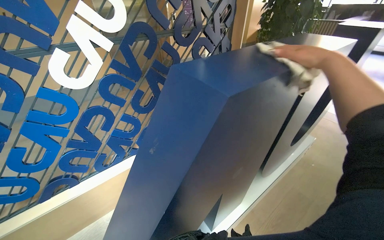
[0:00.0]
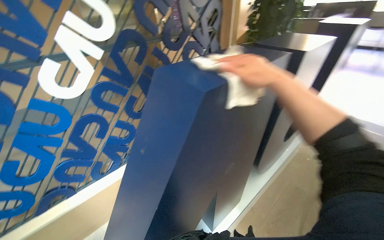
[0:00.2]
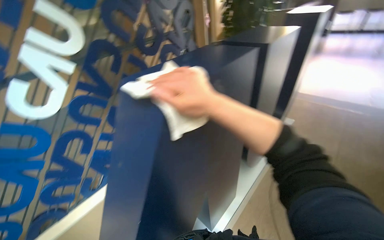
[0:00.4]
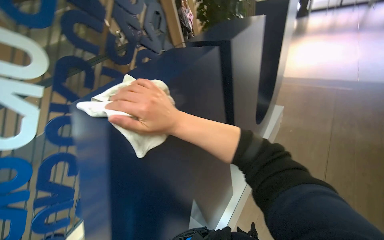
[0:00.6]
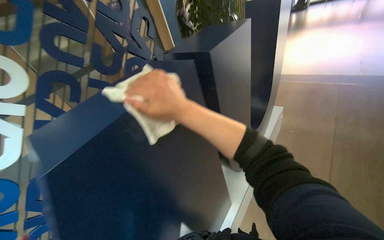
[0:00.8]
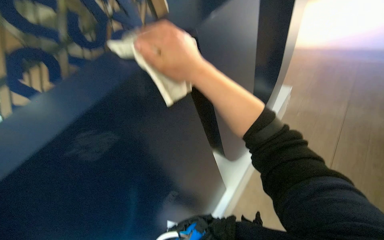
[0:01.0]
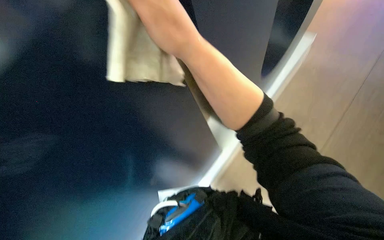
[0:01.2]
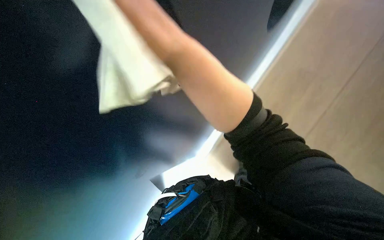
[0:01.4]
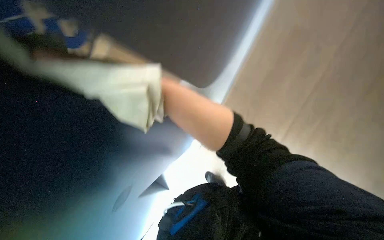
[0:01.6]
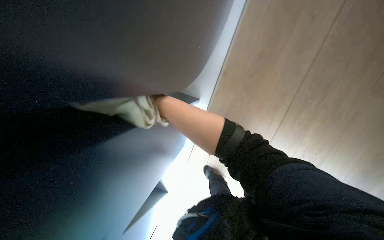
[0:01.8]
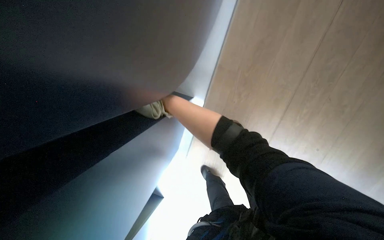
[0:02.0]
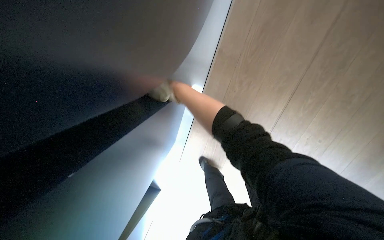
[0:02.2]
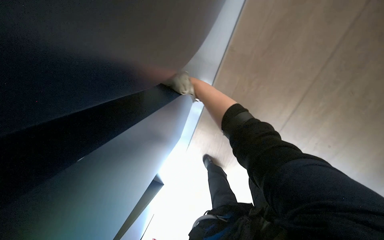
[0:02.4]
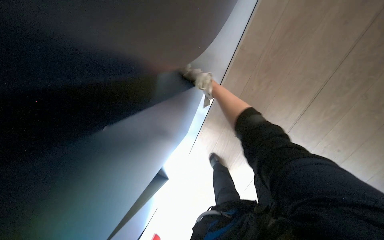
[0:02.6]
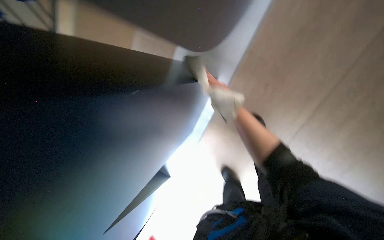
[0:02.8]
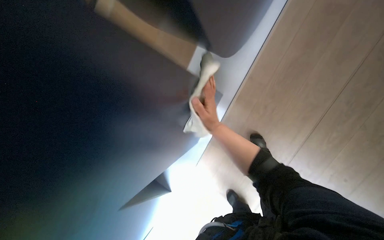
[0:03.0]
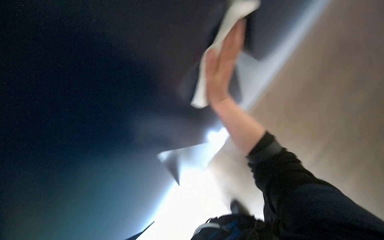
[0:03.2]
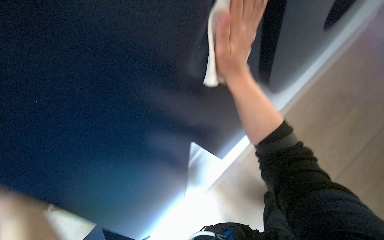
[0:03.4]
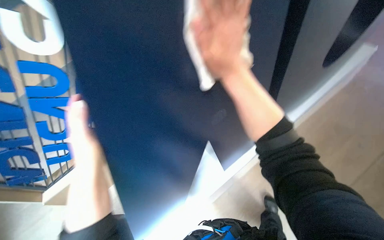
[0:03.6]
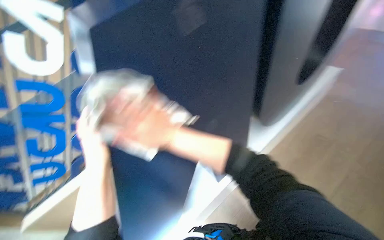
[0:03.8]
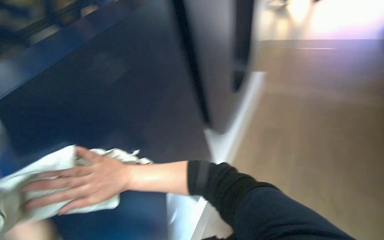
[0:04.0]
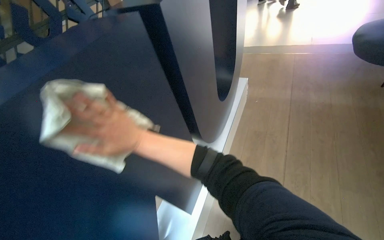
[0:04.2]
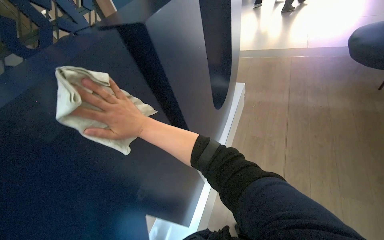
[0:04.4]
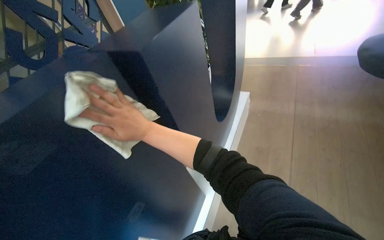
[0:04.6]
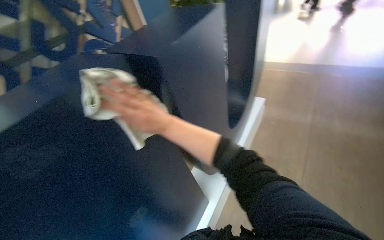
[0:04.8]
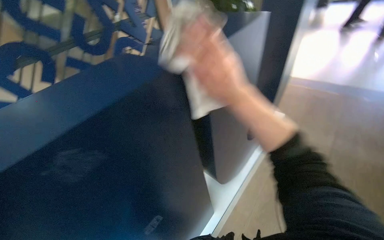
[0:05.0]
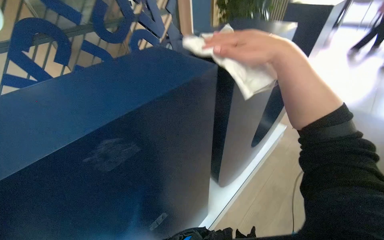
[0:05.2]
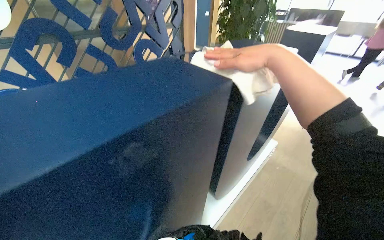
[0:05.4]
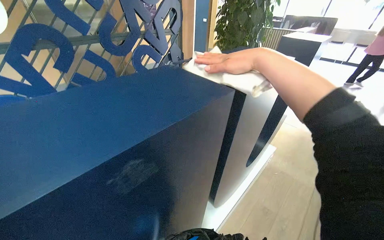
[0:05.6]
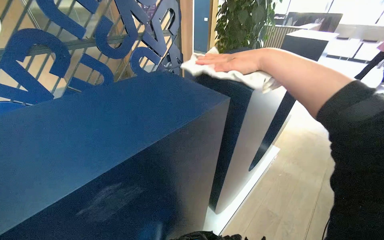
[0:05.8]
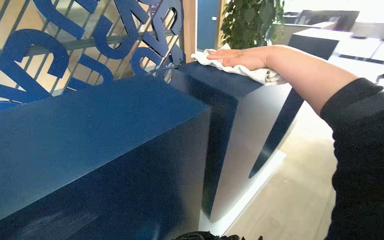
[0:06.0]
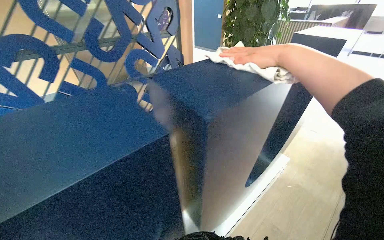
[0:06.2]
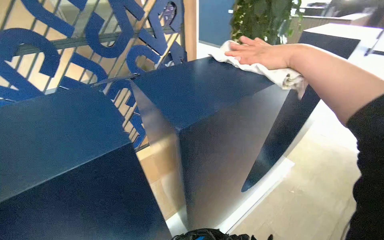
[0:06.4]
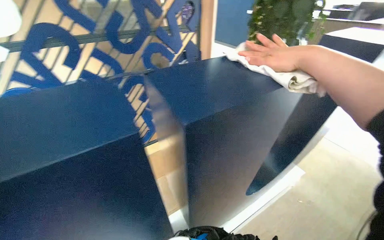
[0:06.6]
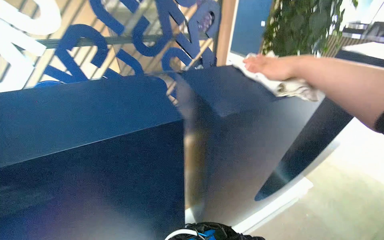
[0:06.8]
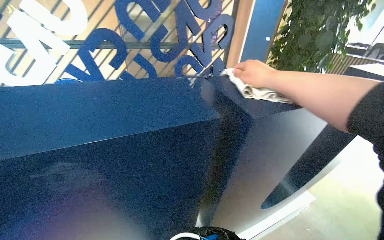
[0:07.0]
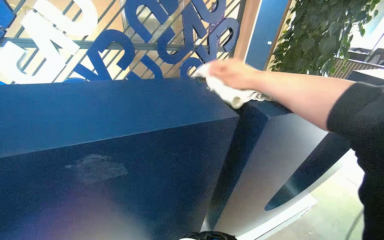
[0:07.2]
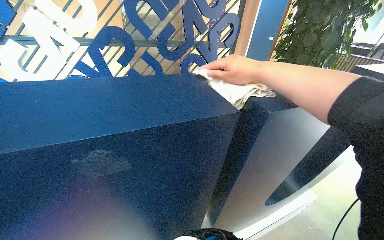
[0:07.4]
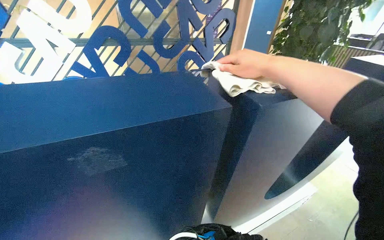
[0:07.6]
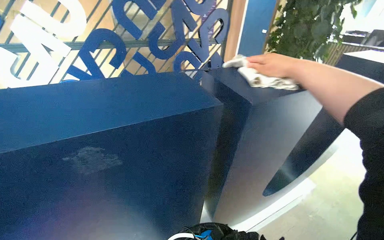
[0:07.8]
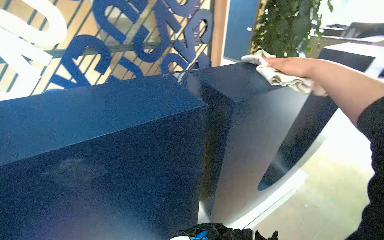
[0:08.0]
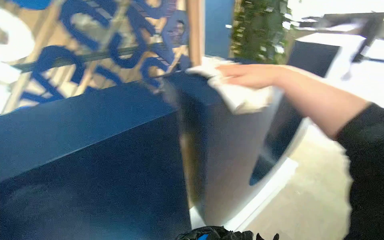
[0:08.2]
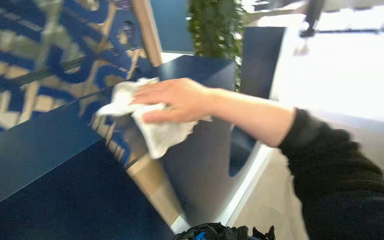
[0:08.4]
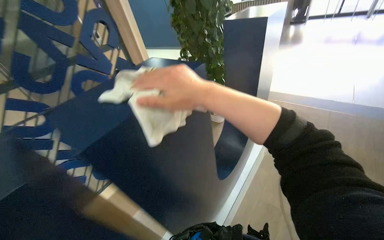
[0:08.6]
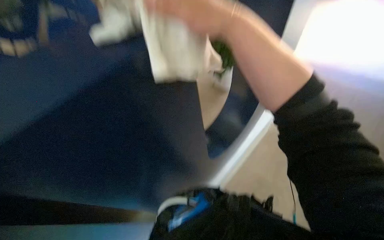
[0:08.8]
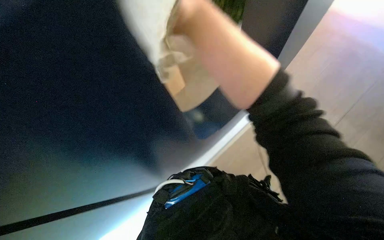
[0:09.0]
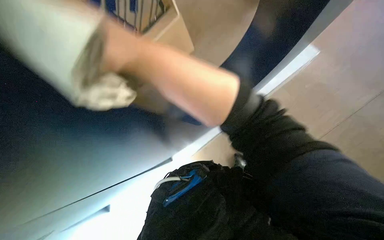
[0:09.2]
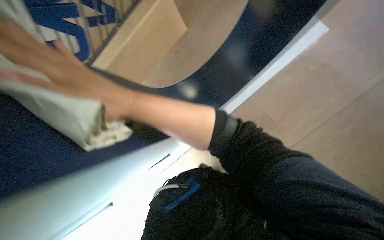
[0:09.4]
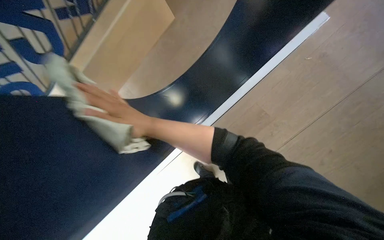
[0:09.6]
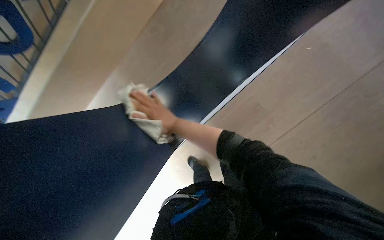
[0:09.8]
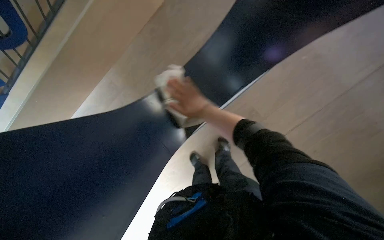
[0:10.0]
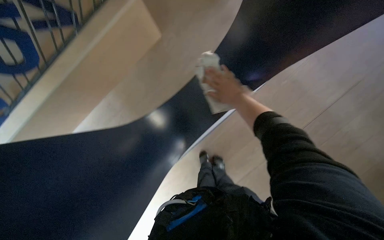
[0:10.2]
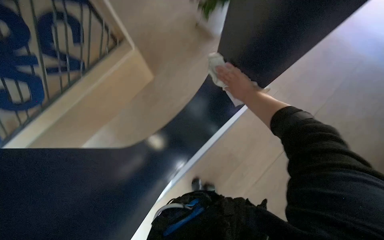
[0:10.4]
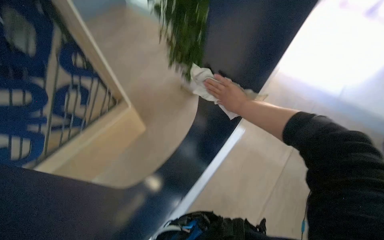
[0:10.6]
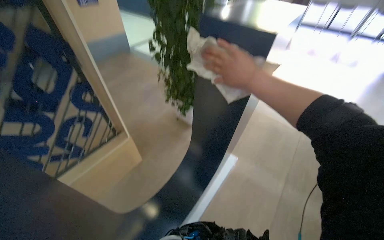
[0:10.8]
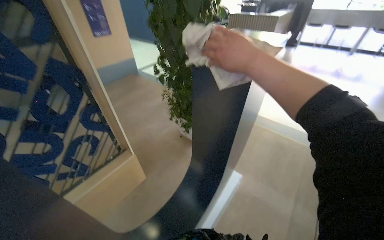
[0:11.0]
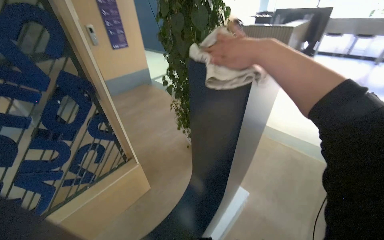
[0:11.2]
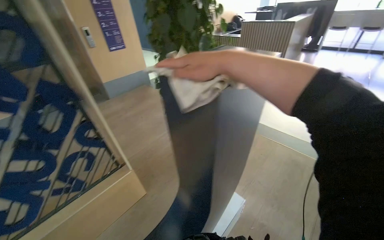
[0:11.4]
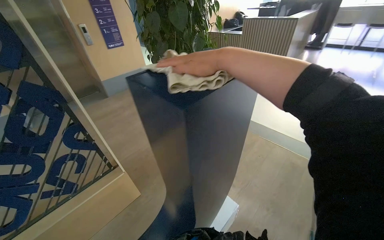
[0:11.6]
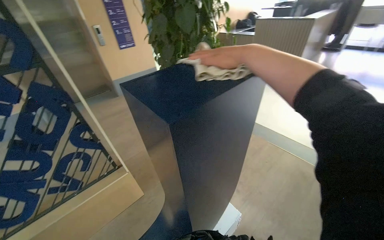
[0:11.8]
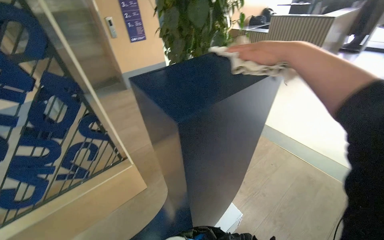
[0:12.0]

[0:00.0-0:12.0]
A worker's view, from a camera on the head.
Job: wiping surfaces.
The whole recording: Wiping blue display structure. The worker continues wiping the blue display structure with a white cloth.
0:00.0 to 0:01.6: The view tilts roughly 15 degrees downward. The scene rotates counterclockwise by about 30 degrees.
0:04.4 to 0:06.0: Everything in view rotates about 25 degrees clockwise.
0:06.0 to 0:07.6: The wearer's head swings some 20 degrees to the left. The right hand goes farther from the camera and returns, roughly 10 cm each way.
0:07.6 to 0:09.0: The wearer looks roughly 35 degrees further to the right.
0:09.0 to 0:10.4: The wearer looks about 35 degrees further to the right. The camera pitches upward, by approximately 15 degrees. The right hand travels to the right by roughly 20 cm.
0:10.4 to 0:12.0: The view tips upward by roughly 35 degrees.

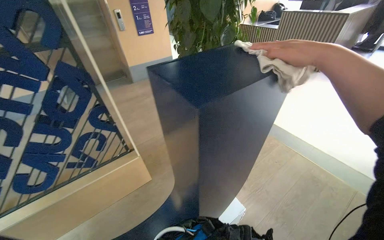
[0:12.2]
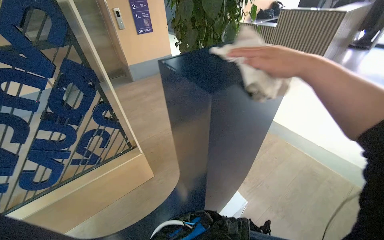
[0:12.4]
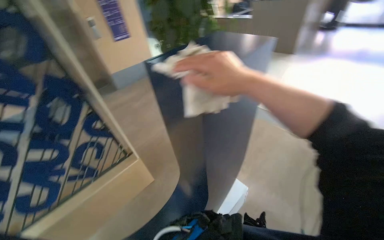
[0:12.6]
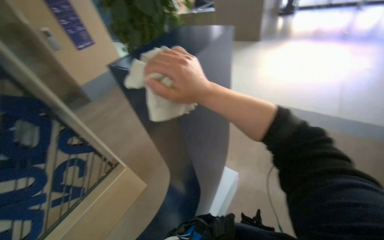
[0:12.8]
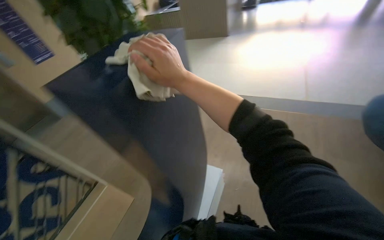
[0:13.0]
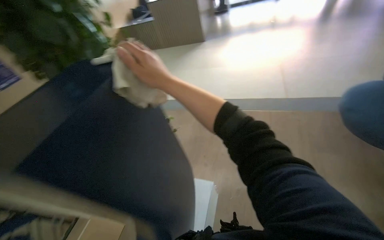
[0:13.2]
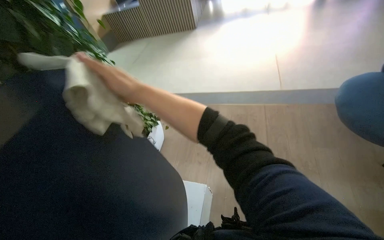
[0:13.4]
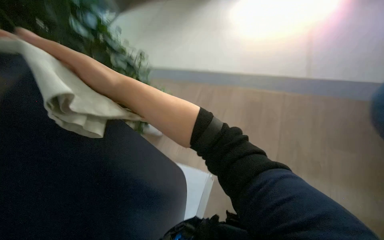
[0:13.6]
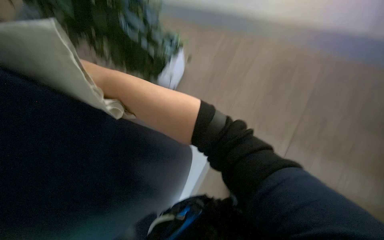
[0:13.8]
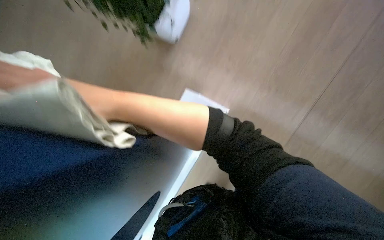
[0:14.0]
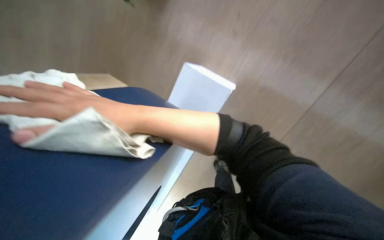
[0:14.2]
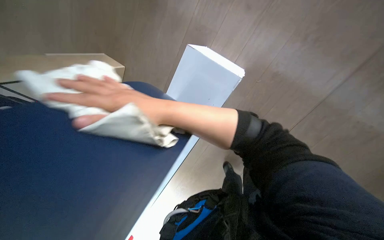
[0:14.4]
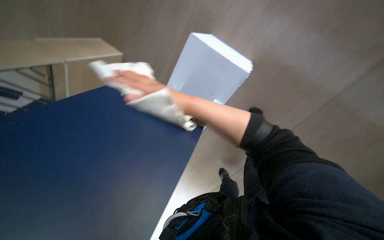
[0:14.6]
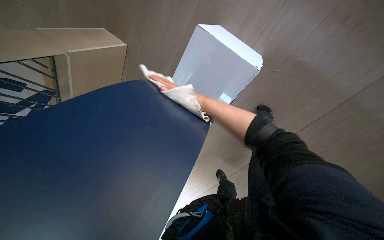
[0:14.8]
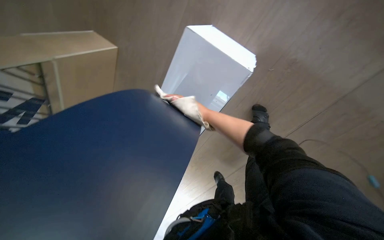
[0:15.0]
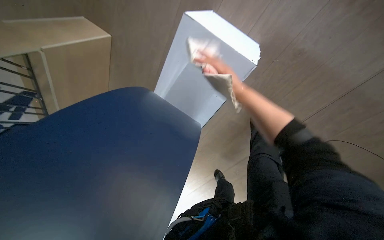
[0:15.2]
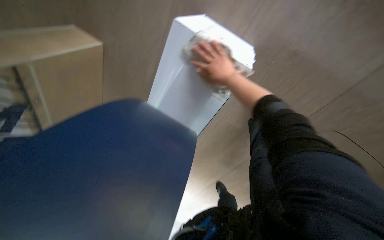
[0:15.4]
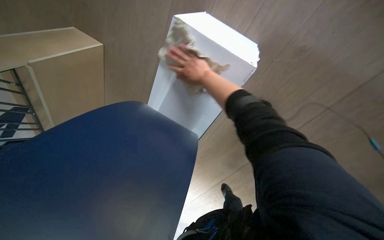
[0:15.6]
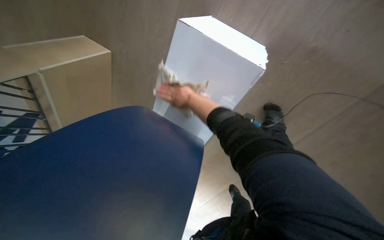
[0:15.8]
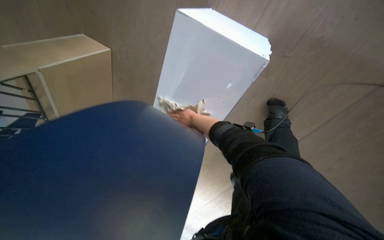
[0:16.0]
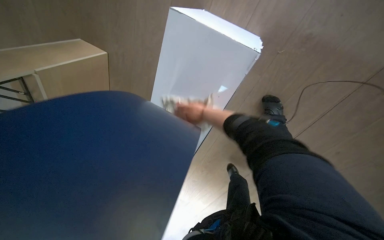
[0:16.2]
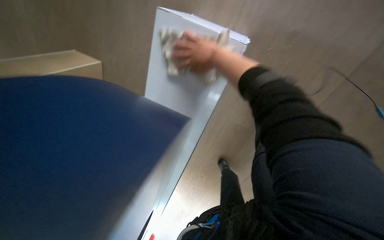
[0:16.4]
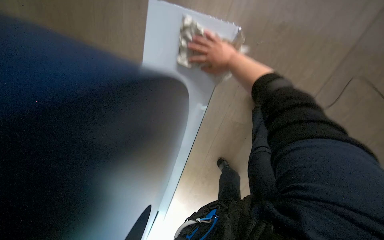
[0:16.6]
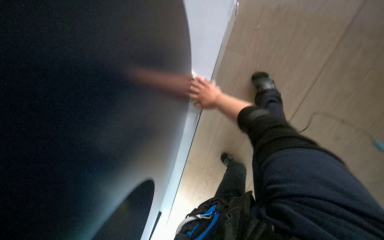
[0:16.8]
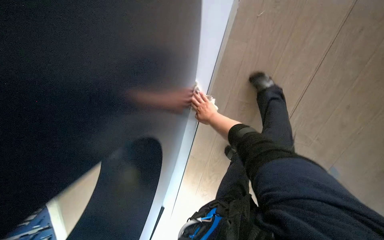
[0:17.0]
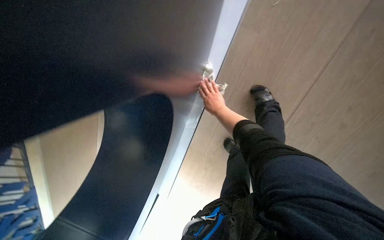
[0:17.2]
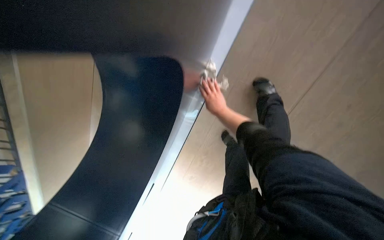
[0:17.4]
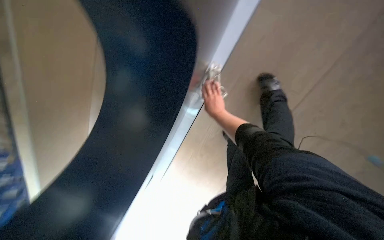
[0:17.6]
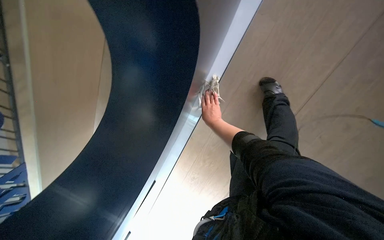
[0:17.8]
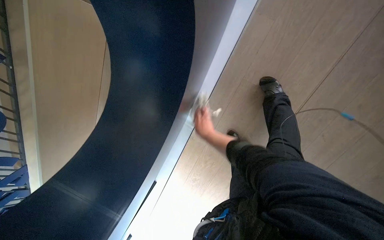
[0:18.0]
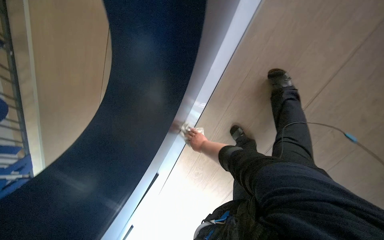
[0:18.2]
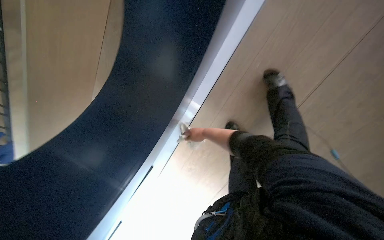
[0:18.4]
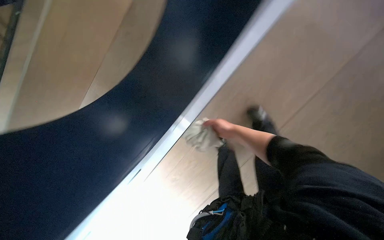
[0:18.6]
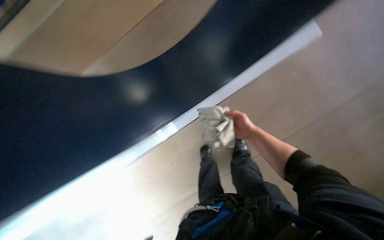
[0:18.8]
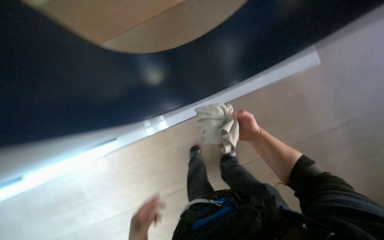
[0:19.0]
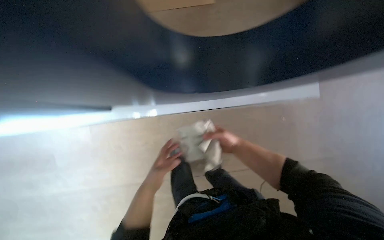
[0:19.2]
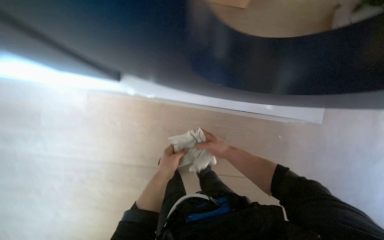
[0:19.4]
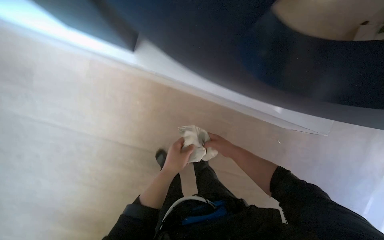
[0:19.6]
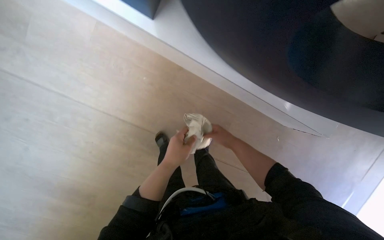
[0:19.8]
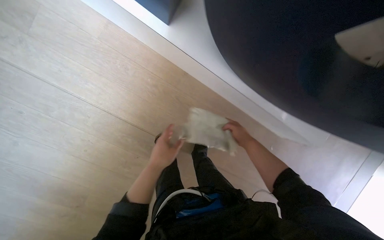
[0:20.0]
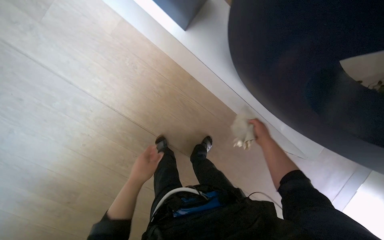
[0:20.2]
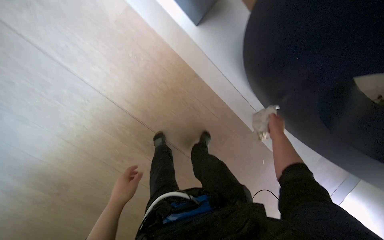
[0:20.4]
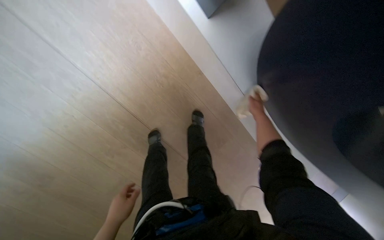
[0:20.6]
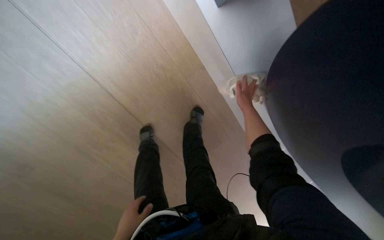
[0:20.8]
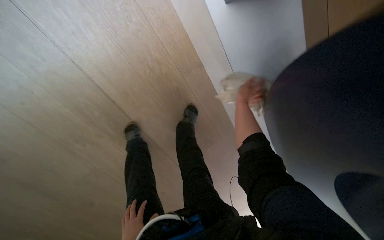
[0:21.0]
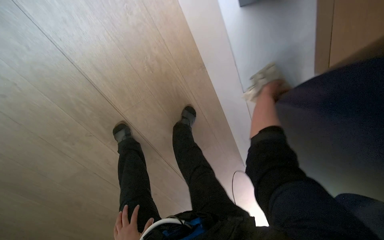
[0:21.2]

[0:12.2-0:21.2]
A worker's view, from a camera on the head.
Job: wiping surfaces.
The whole recording: Wiping blue display structure. The worker continues wiping the blue display structure with a white cloth.
0:12.2 to 0:13.8: The wearer's head swings about 40 degrees to the right.
0:13.8 to 0:15.2: The wearer looks some 15 degrees further downward.
0:15.2 to 0:16.6: The right hand travels farther from the camera and back again, approximately 30 cm each way.
0:16.6 to 0:18.2: The right hand goes about 25 cm down the picture.
0:18.2 to 0:19.8: The wearer looks some 20 degrees further to the left. The right hand shifts about 15 cm nearer to the camera.
0:19.8 to 0:21.2: The view swings about 20 degrees to the right. The right hand heads up the picture, covering some 30 cm.
